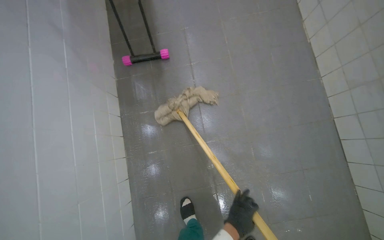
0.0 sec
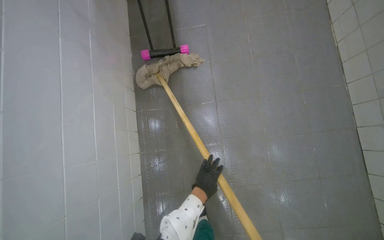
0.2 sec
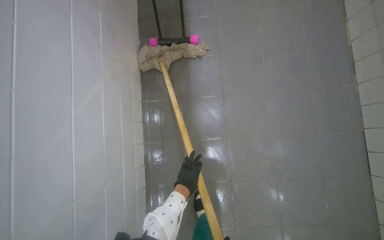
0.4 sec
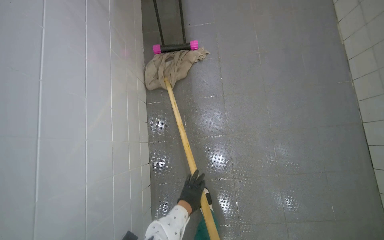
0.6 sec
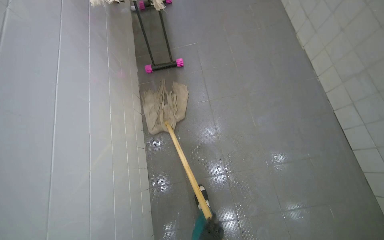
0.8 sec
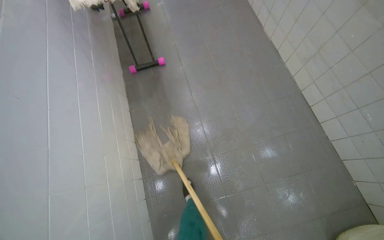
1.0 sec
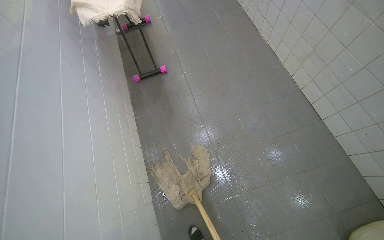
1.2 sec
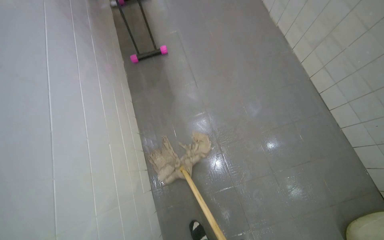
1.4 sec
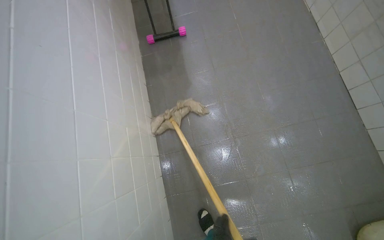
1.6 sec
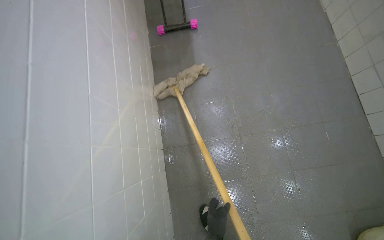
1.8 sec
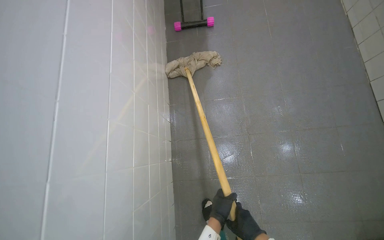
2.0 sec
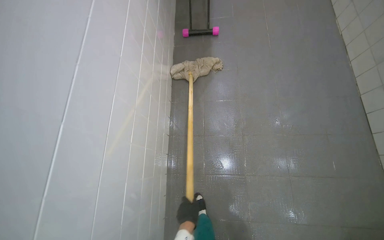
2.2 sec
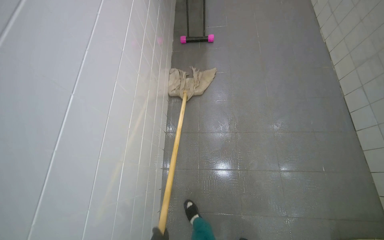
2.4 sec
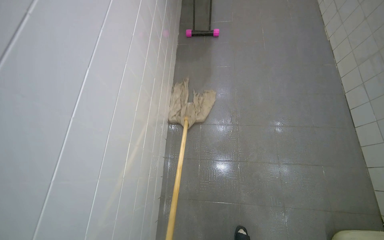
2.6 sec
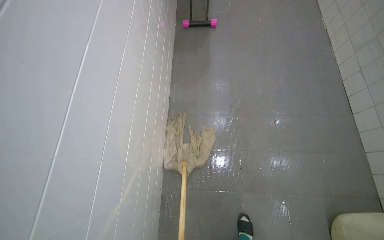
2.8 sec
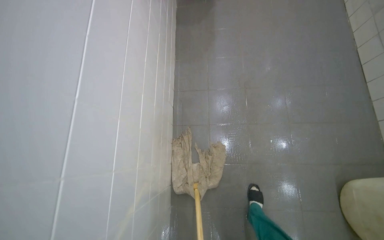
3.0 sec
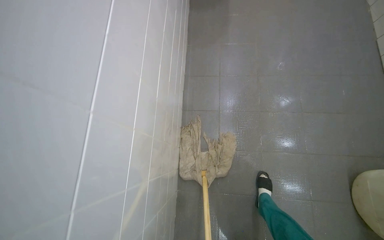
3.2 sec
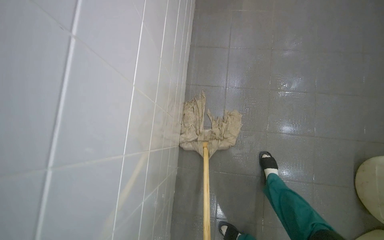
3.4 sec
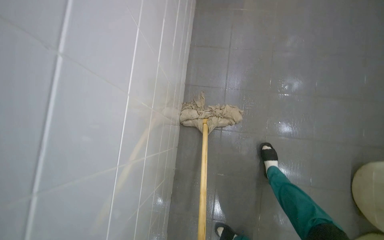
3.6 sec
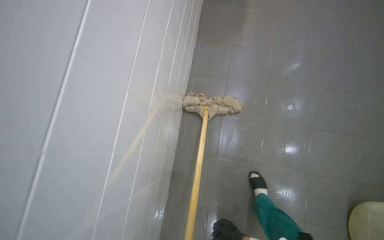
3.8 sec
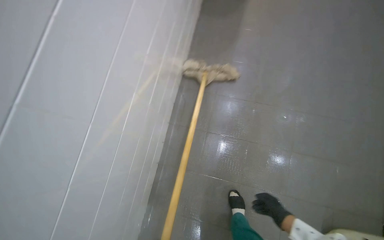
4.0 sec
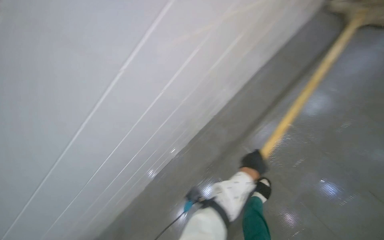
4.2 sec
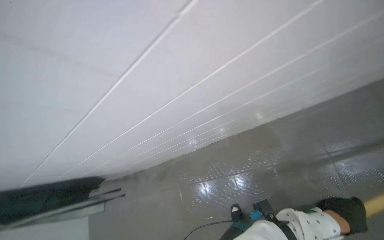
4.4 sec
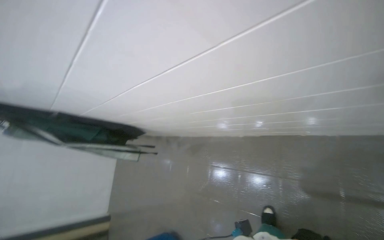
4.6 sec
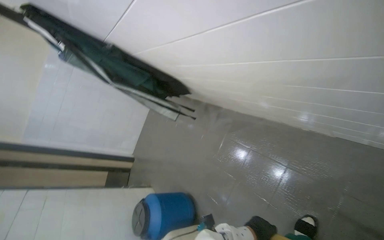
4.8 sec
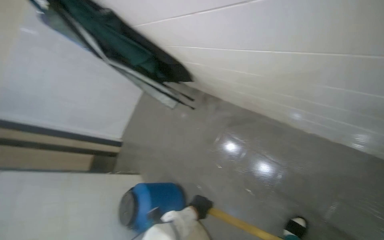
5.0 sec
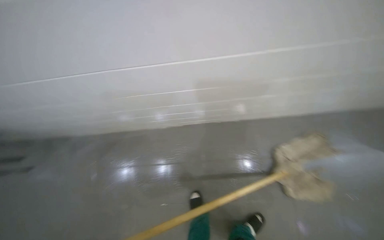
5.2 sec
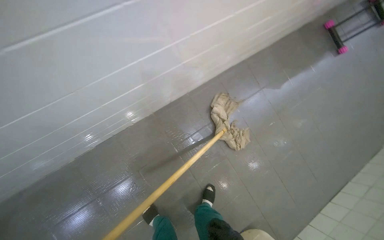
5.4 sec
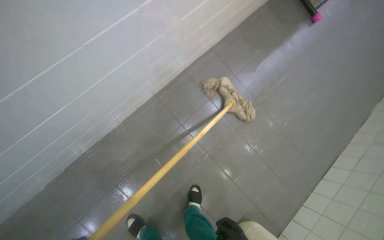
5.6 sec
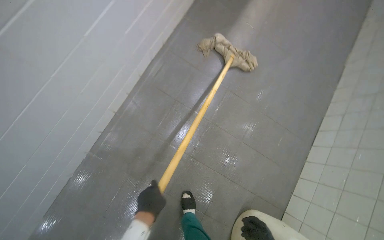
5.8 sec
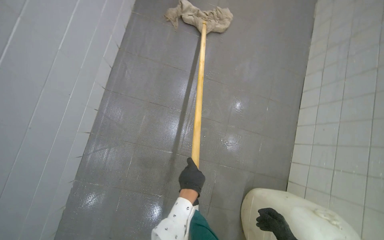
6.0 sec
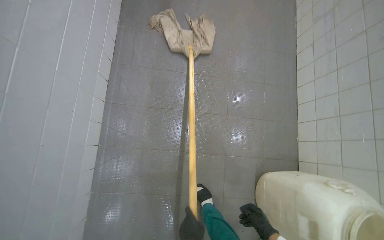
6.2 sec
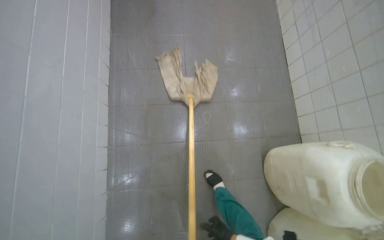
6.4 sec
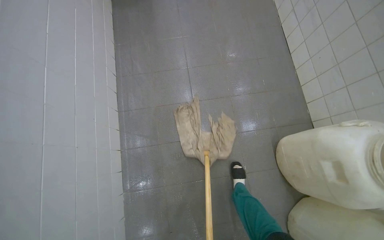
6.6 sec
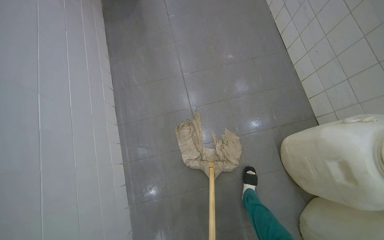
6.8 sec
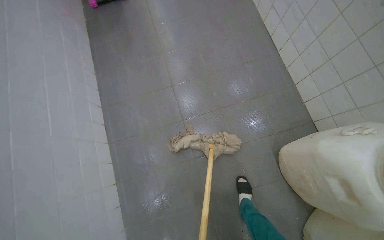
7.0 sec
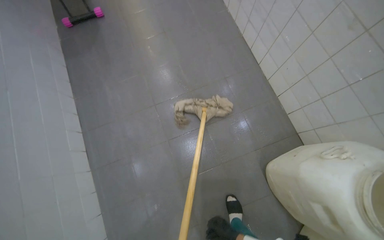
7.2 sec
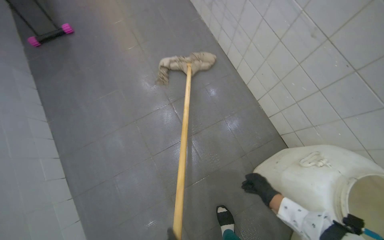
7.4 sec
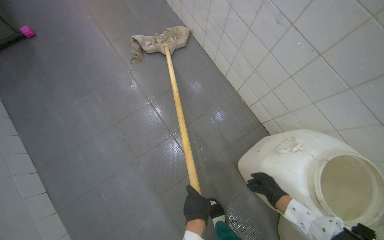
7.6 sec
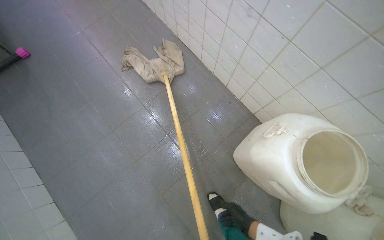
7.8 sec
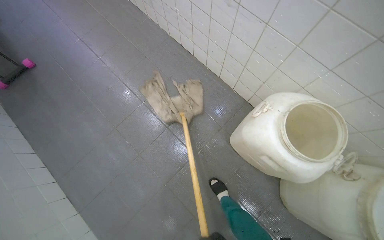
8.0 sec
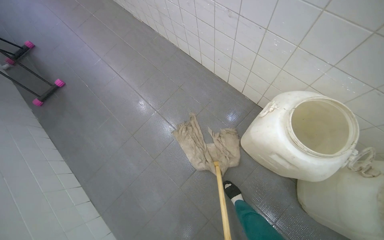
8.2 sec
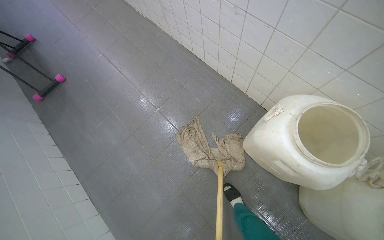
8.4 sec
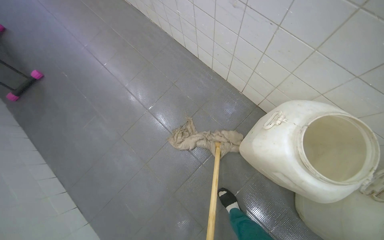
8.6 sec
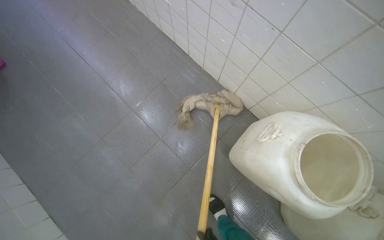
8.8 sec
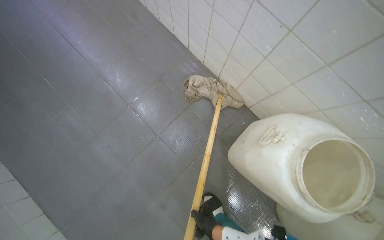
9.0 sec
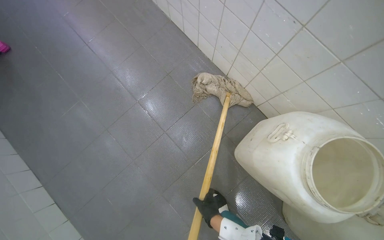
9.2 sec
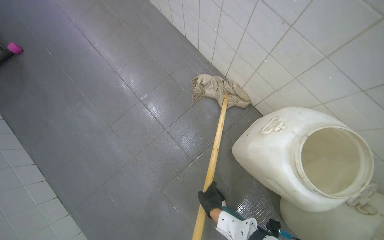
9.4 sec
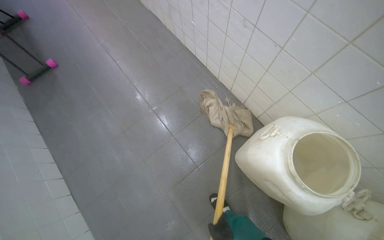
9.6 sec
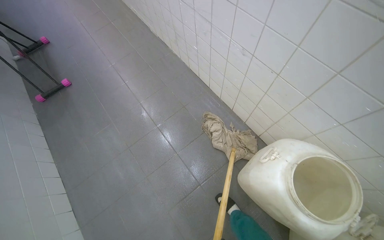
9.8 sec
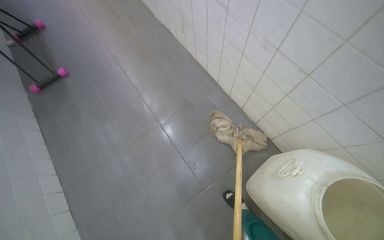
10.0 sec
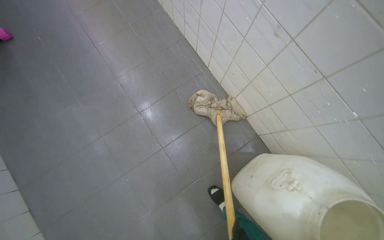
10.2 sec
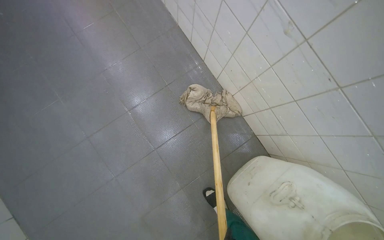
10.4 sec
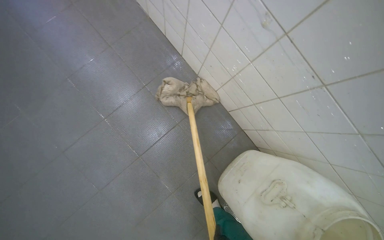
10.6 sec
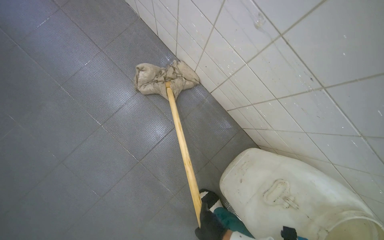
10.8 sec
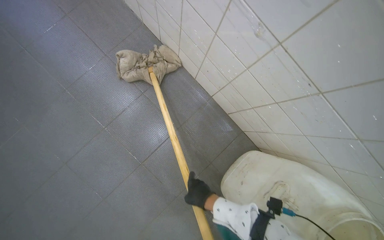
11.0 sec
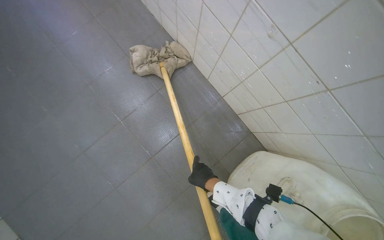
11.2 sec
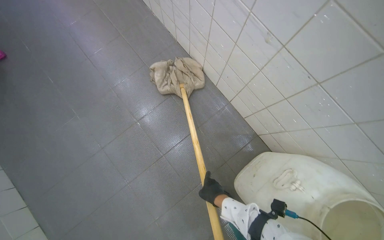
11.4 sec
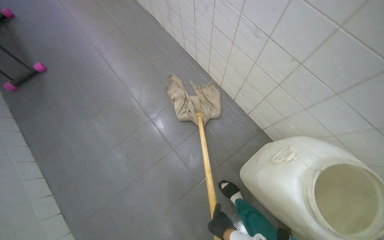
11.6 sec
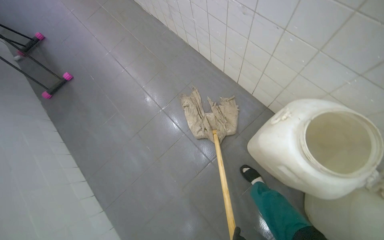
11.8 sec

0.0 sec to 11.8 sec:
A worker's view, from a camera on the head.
Job: preparing cleaning supplies.
The whole recording: Preparing mop for cleaning. The worker dips the mop into the bucket and adjusts the cloth, preparing to continue cleaning.
0.0 sec to 1.4 sec: The camera travels about 40 cm.
1.4 sec to 3.0 sec: The camera is carried roughly 50 cm.
3.0 sec to 4.4 sec: The wearer moves roughly 60 cm. The scene turns roughly 30 degrees clockwise in the picture.
4.4 sec to 6.0 sec: The head turns to the right by about 80 degrees. The wearer looks roughly 30 degrees further downward.
6.0 sec to 7.4 sec: The scene turns approximately 45 degrees counterclockwise in the picture.

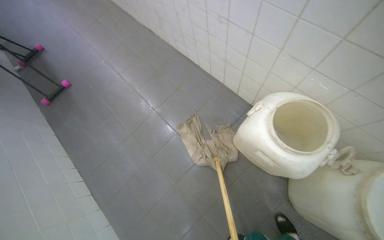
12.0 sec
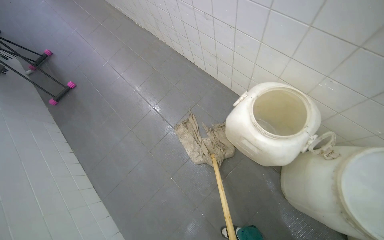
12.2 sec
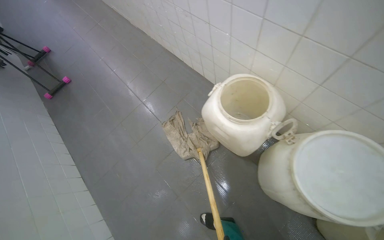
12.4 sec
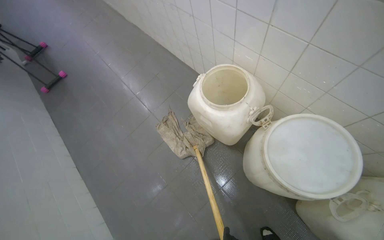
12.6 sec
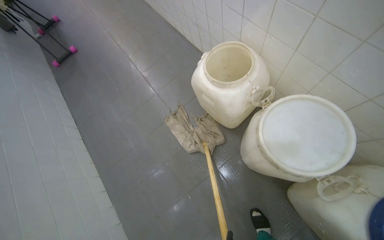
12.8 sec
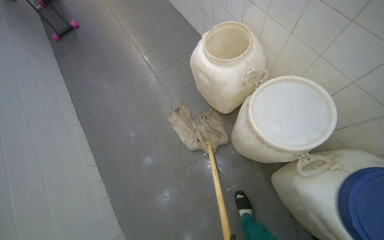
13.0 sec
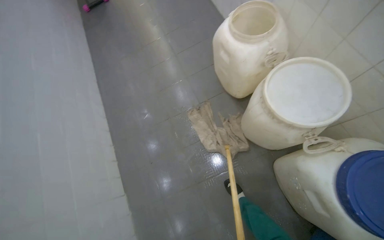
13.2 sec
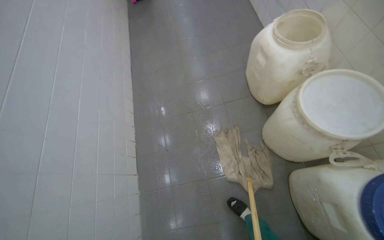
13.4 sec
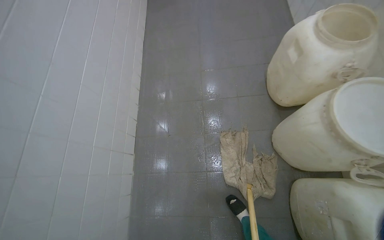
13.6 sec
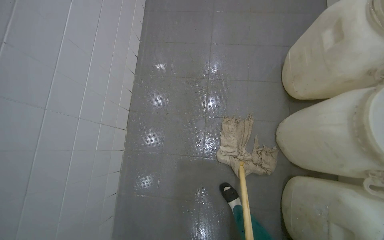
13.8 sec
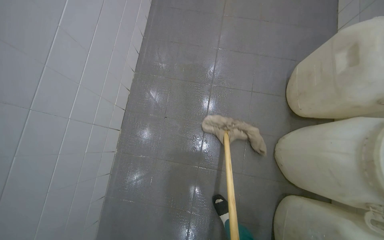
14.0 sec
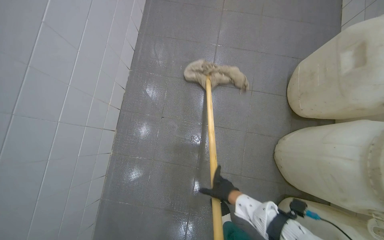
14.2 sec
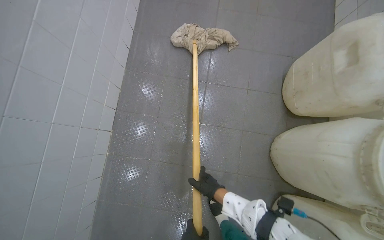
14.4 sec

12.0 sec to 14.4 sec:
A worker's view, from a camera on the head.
Job: preparing cleaning supplies.
The whole recording: Preparing mop for cleaning. The worker dips the mop into the bucket and adjusts the cloth, preparing to continue cleaning.
12.0 sec to 13.2 sec: The camera travels roughly 70 cm.
13.2 sec to 14.4 sec: The view tilts about 15 degrees downward. The scene rotates clockwise by about 35 degrees.

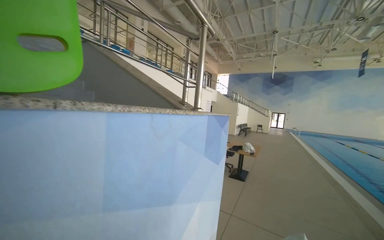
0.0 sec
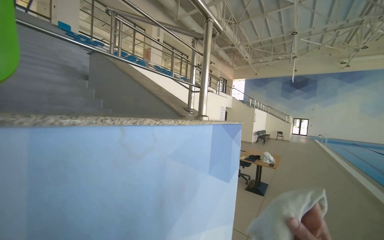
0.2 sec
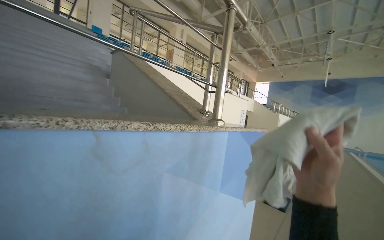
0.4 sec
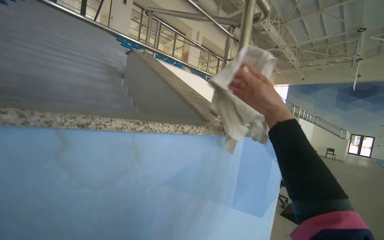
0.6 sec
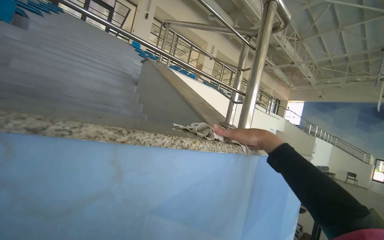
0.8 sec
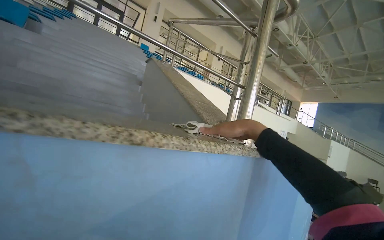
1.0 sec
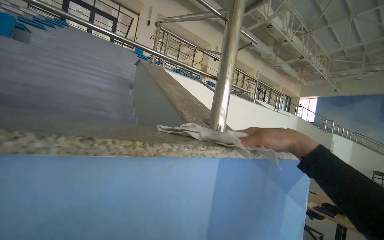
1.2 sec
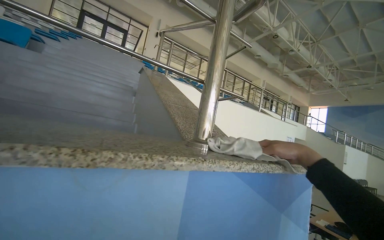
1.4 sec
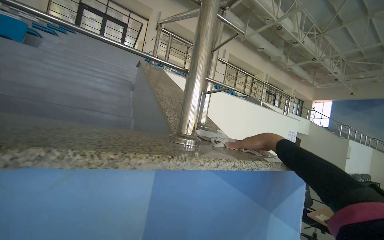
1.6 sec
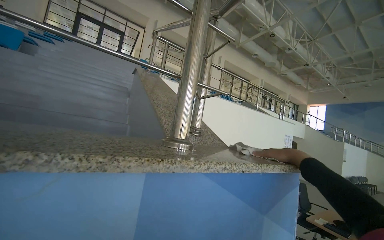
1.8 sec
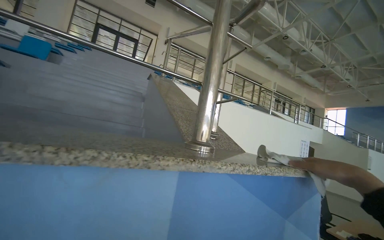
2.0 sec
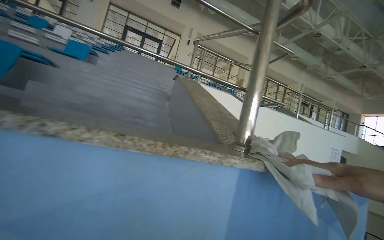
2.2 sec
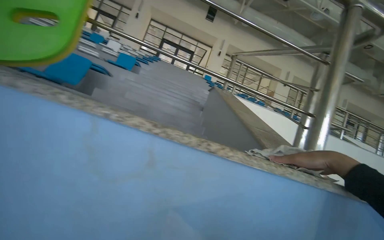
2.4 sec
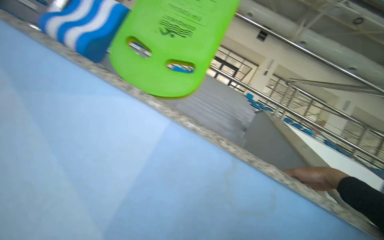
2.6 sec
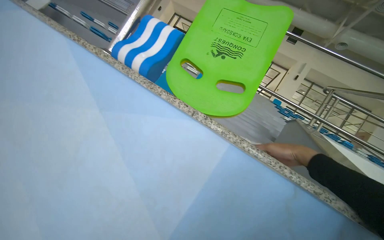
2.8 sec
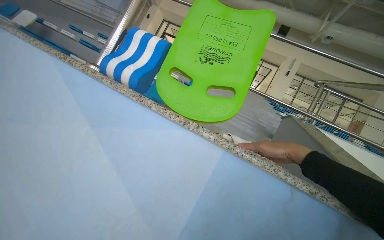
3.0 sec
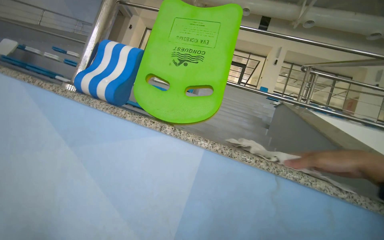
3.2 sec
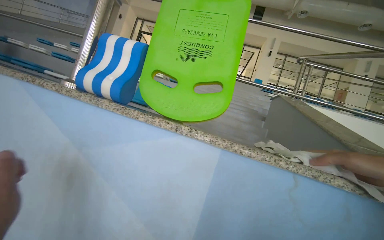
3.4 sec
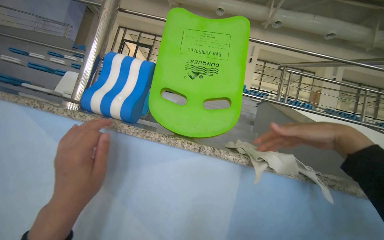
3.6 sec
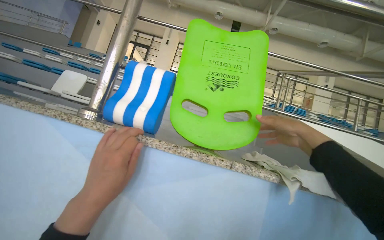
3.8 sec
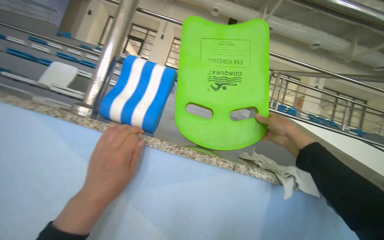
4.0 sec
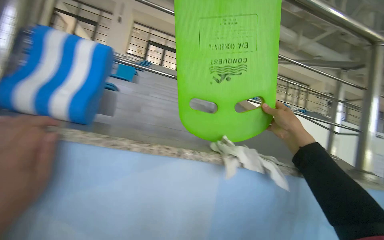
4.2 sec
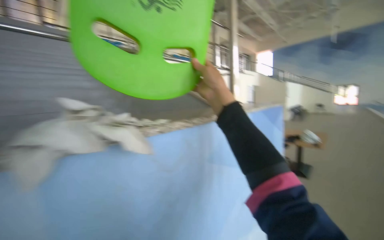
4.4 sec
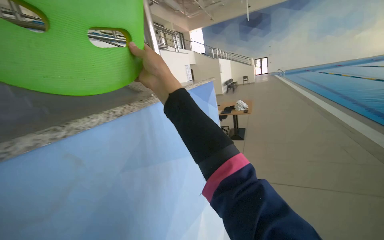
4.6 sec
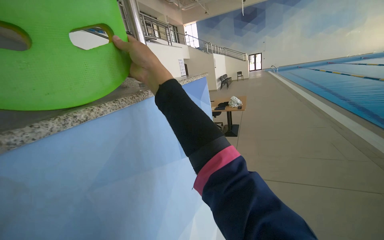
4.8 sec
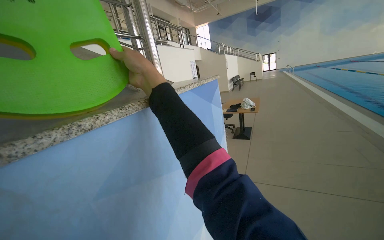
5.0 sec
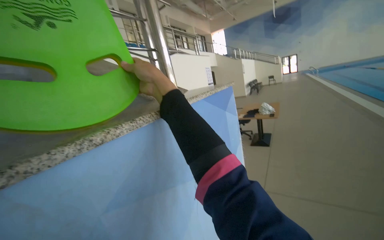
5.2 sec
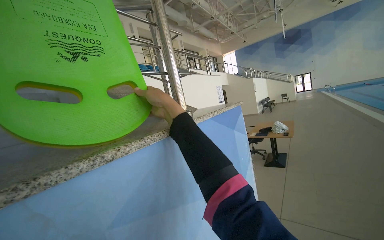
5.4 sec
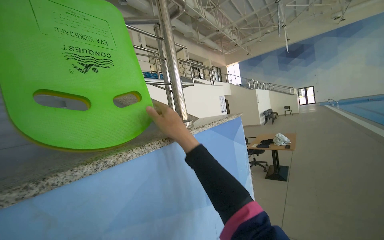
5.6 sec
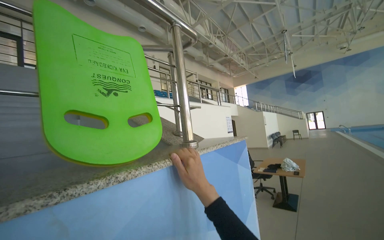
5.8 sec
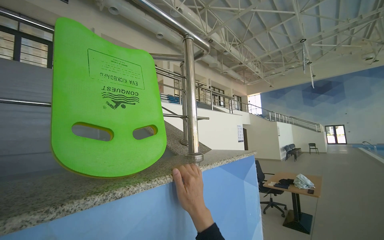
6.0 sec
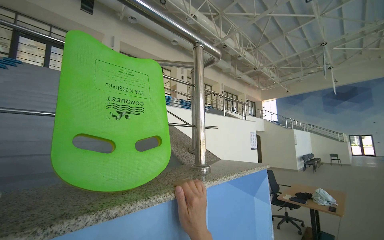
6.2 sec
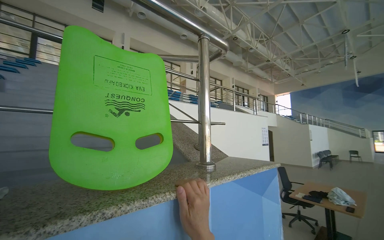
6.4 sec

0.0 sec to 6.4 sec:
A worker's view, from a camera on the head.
Job: wiping surfaces.
The whole recording: Wiping pool ledge. The worker wipes the pool ledge with a white cloth, moving kickboards and floats.
0.0 sec to 1.6 sec: The camera is carried roughly 80 cm. The camera is aimed approximately 30 degrees further to the left.
1.6 sec to 3.2 sec: The camera is carried about 60 cm. The view pans to the left by about 35 degrees. The view tips upward by some 15 degrees.
4.8 sec to 6.4 sec: The wearer's head swings about 35 degrees to the left. The wearer looks about 20 degrees further upward. The right hand heads farther from the camera, covering approximately 20 cm.
